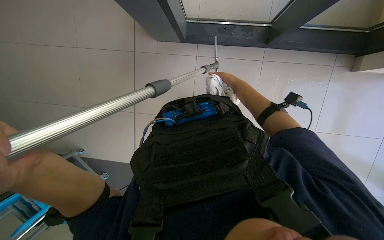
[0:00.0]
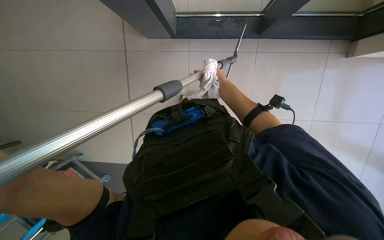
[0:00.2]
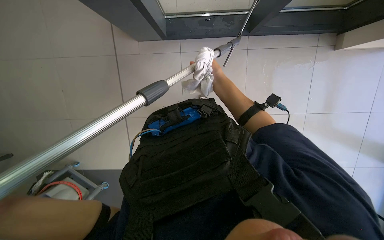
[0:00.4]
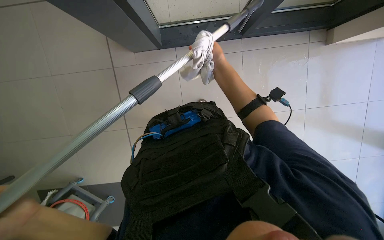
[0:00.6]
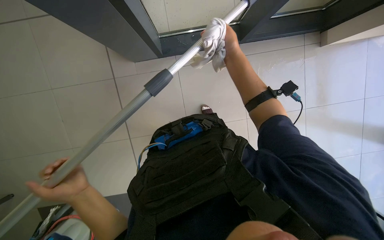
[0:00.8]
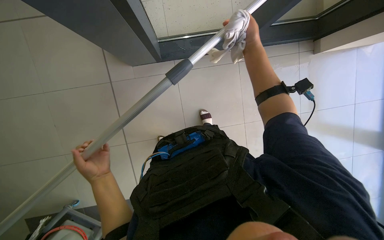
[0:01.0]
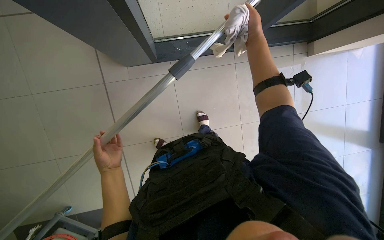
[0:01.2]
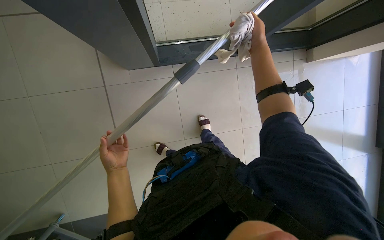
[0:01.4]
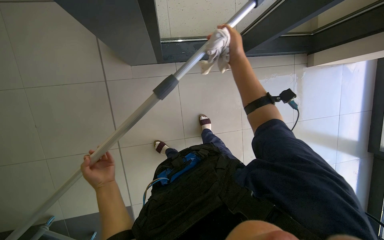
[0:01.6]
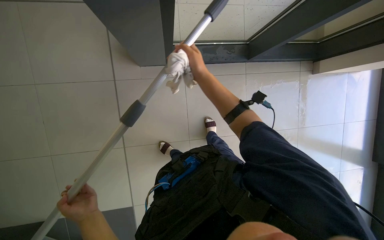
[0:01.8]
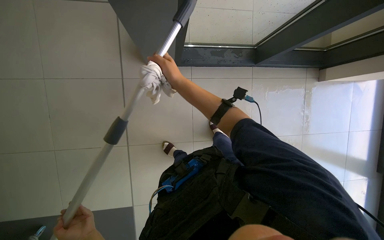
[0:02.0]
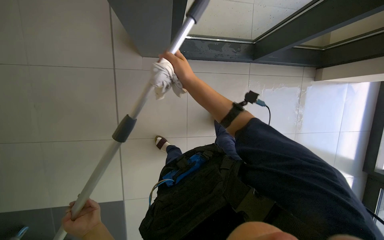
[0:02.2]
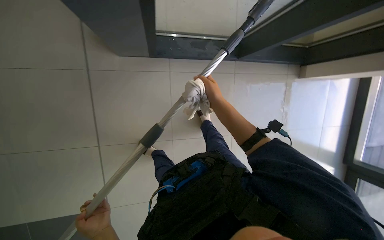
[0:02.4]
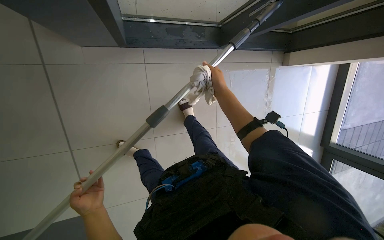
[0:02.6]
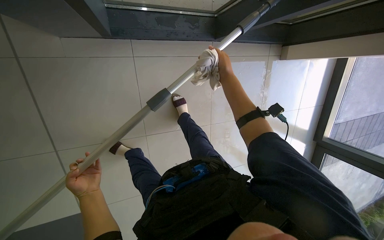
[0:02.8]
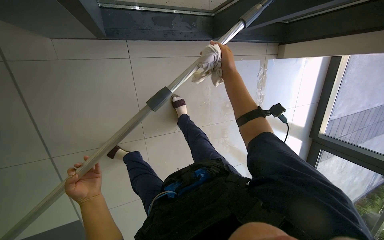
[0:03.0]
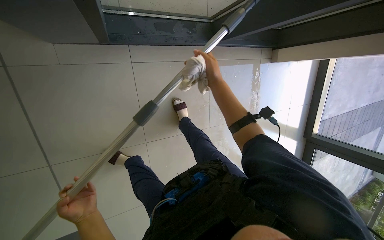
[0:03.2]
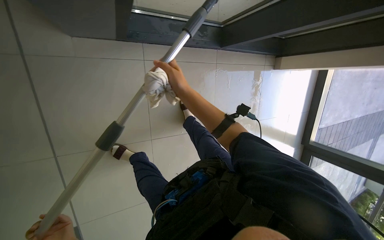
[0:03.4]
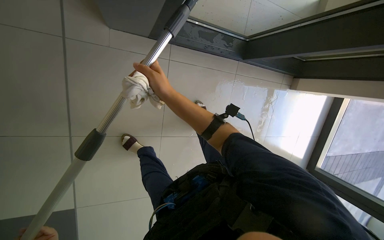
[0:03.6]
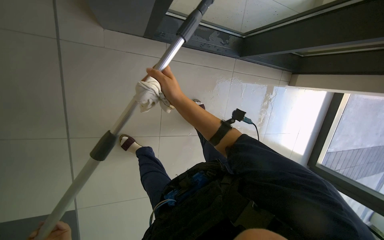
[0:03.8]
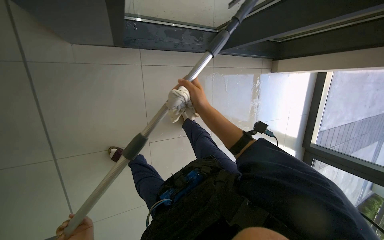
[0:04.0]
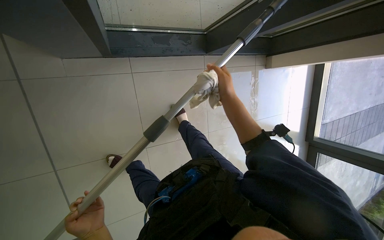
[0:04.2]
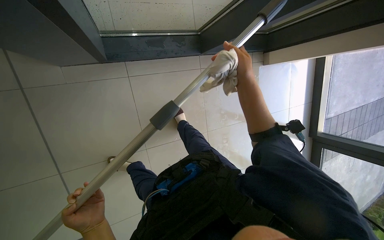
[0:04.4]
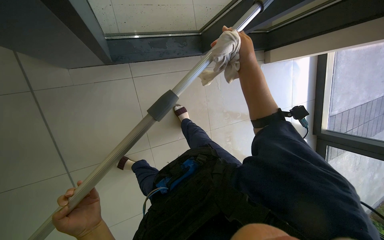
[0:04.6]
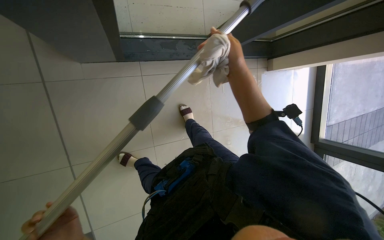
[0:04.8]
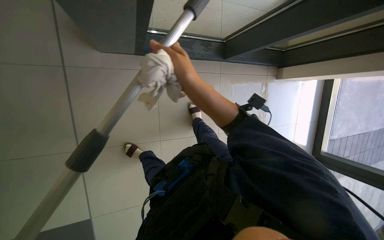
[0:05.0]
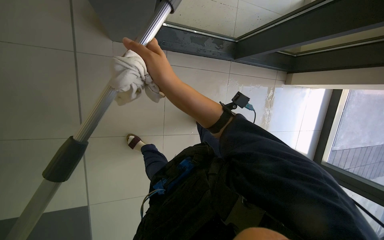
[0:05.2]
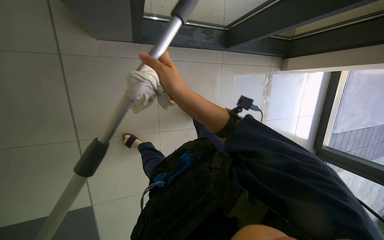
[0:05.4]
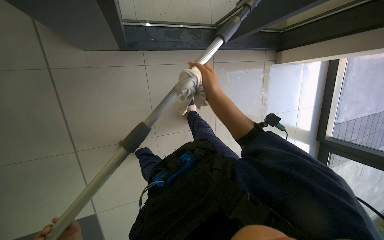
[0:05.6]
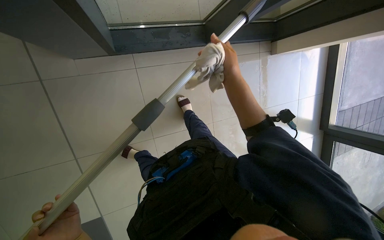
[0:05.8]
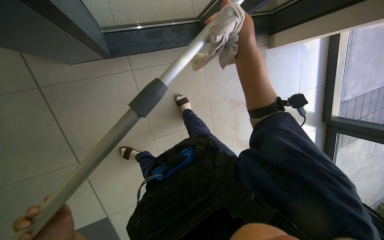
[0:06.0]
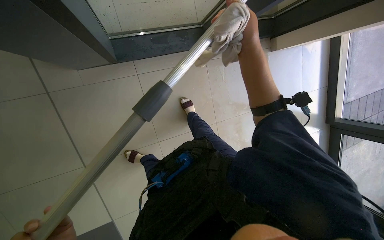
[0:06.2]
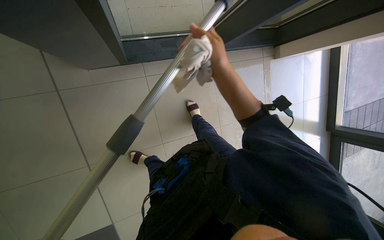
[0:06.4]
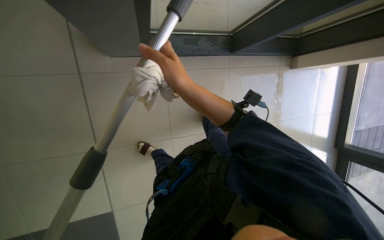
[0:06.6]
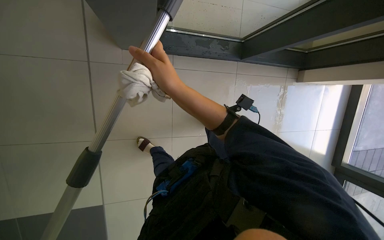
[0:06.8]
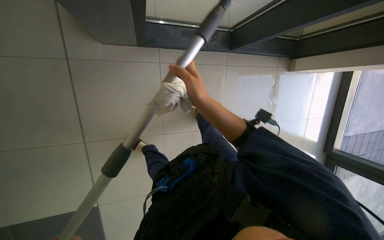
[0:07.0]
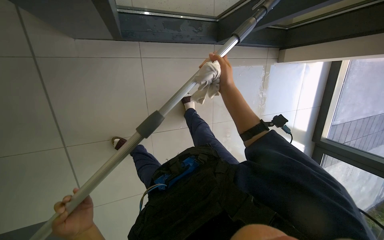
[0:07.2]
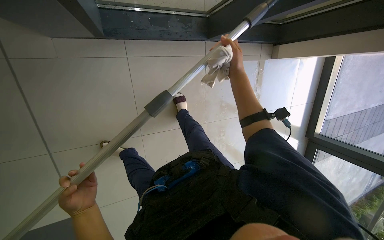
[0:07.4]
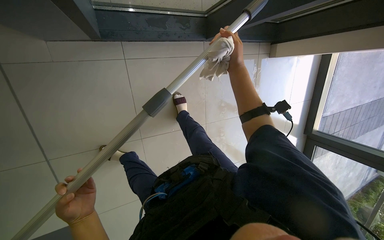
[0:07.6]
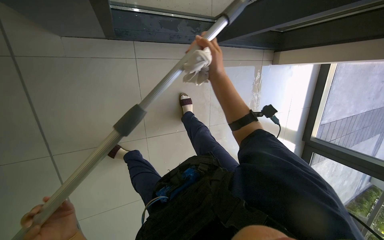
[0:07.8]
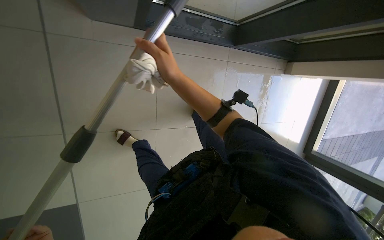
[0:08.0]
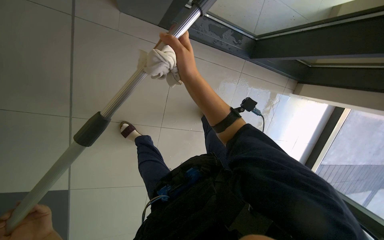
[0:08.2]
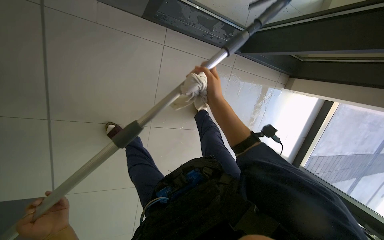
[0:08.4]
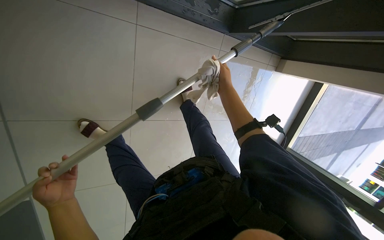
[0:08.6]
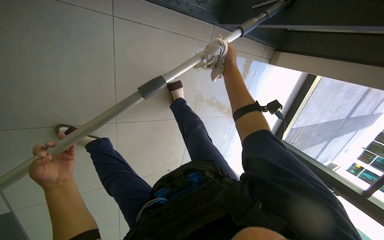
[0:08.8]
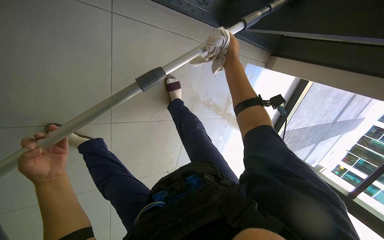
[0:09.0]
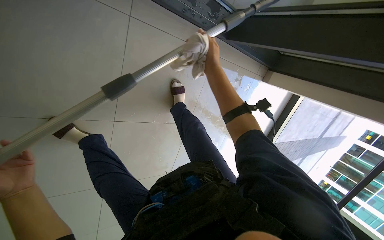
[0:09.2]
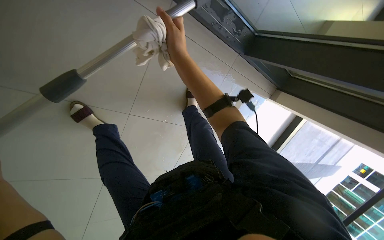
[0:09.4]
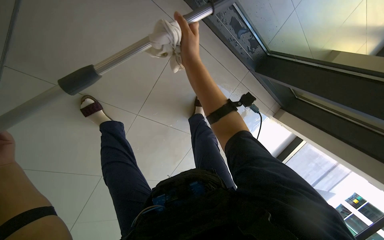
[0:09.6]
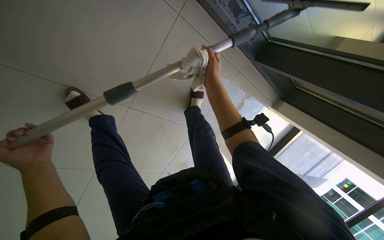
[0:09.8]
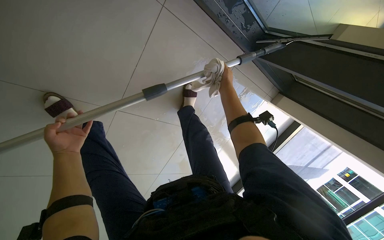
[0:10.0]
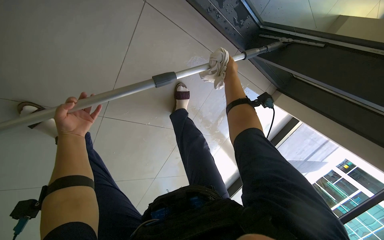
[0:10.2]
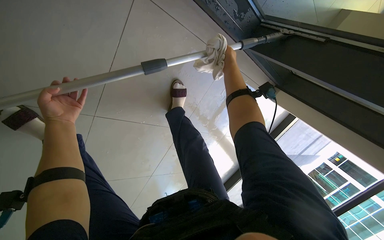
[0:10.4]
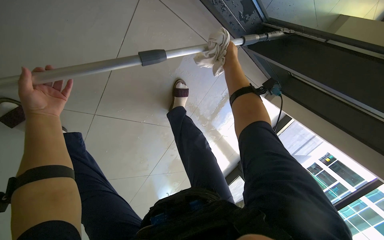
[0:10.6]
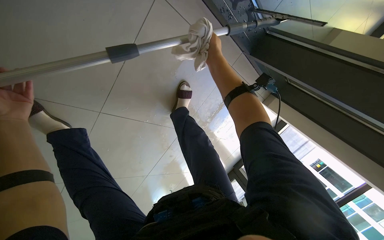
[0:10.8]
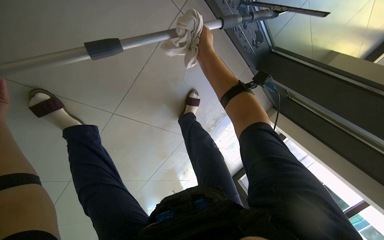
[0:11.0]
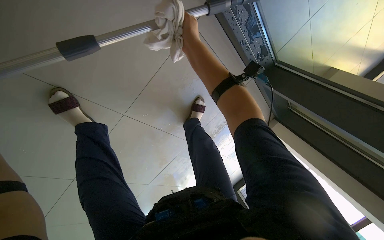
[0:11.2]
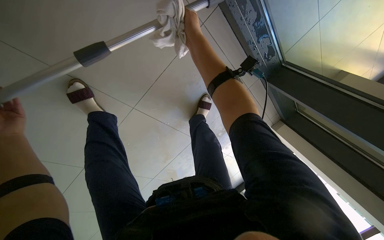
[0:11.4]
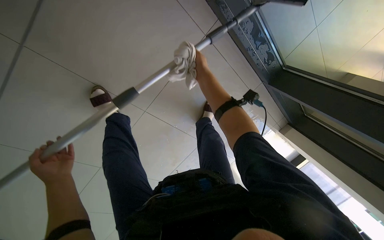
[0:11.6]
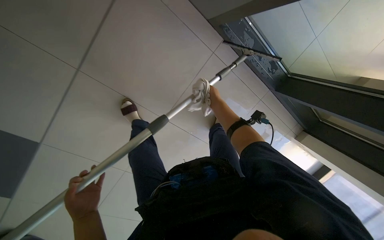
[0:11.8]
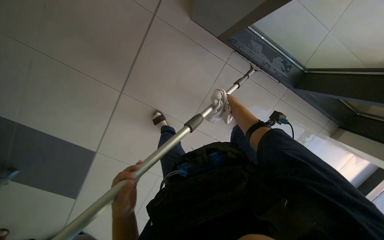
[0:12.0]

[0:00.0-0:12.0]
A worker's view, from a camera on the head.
Job: cleaning windows.
The whole recording: Cleaning glass panels. The worker cleans the glass panels with a long pole tool and then wipes them with a cloth.
0:01.6 to 0:03.0: The right hand travels to the left and back again, some 20 cm each way.
0:03.0 to 0:04.4: The right hand is displaced nearer to the camera and down the picture by roughly 20 cm, and reaches approximately 30 cm to the left, then returns.
0:04.4 to 0:06.0: The right hand goes to the left and returns, about 40 cm each way.
0:06.0 to 0:07.6: The right hand heads farther from the camera, covering some 20 cm, and moves some 40 cm to the left and comes back.
0:07.6 to 0:09.0: The right hand shifts about 20 cm farther from the camera, and reaches some 35 cm to the left, then returns.
0:09.0 to 0:10.4: The right hand travels to the left and back again, some 30 cm each way.

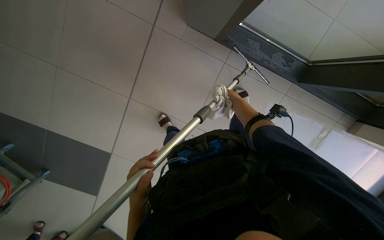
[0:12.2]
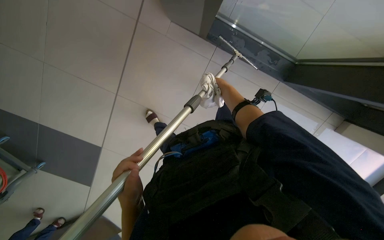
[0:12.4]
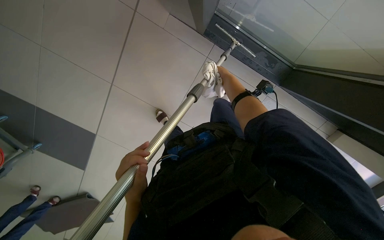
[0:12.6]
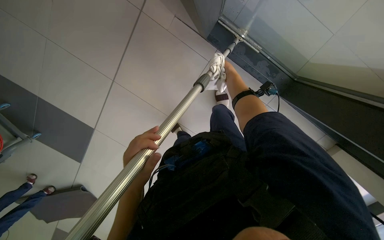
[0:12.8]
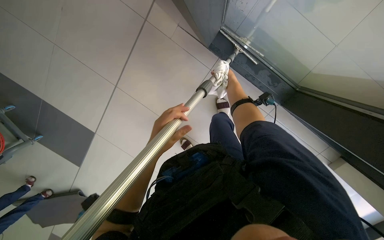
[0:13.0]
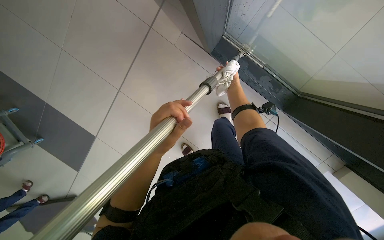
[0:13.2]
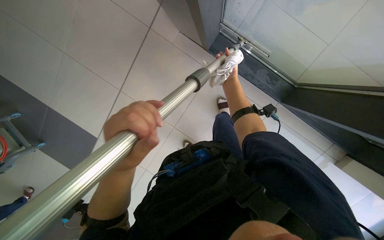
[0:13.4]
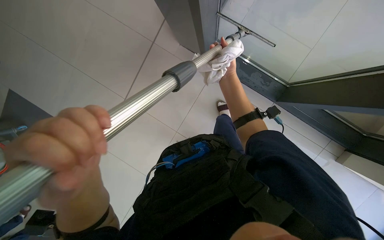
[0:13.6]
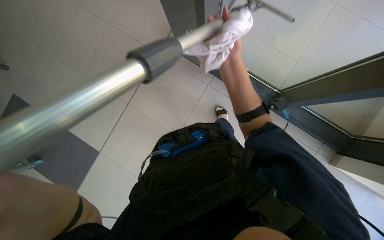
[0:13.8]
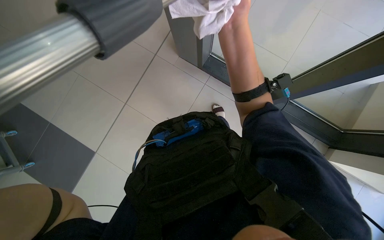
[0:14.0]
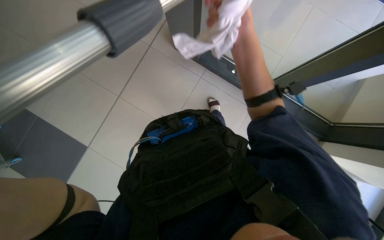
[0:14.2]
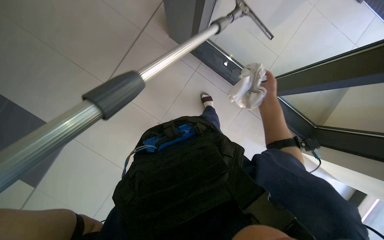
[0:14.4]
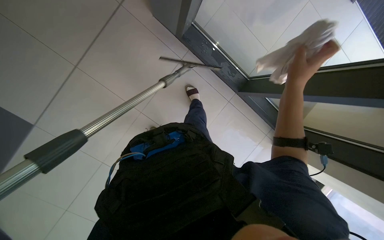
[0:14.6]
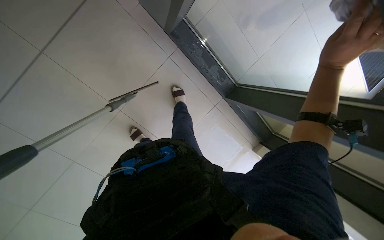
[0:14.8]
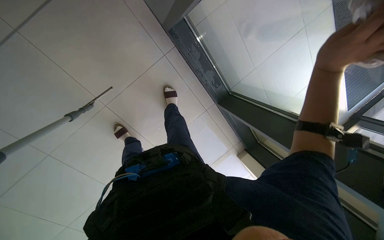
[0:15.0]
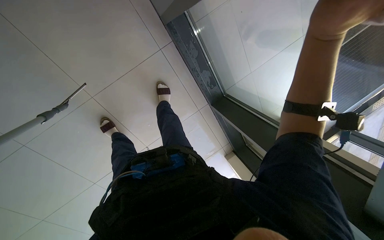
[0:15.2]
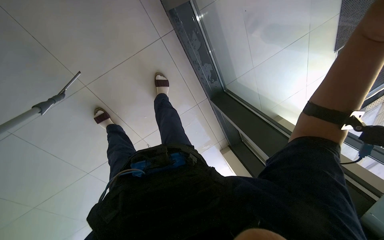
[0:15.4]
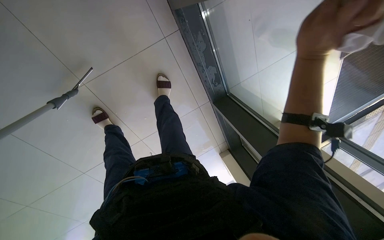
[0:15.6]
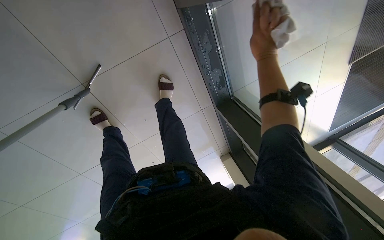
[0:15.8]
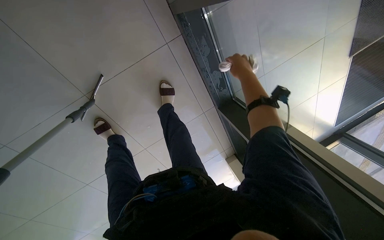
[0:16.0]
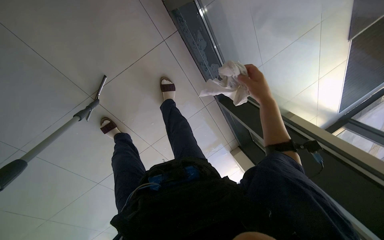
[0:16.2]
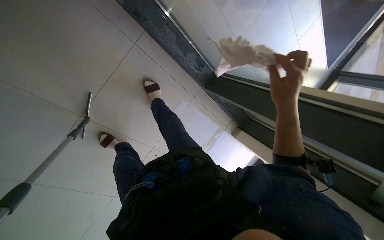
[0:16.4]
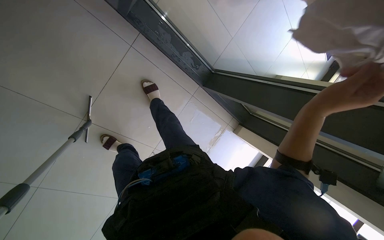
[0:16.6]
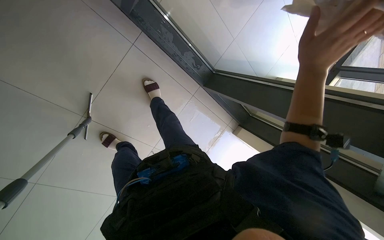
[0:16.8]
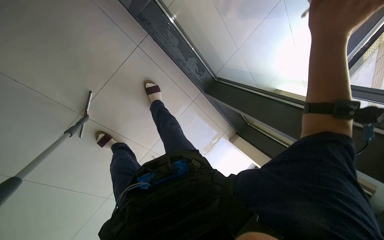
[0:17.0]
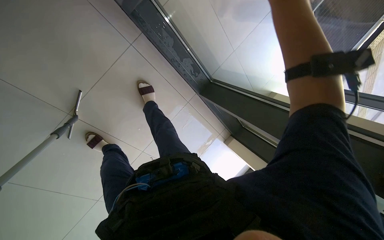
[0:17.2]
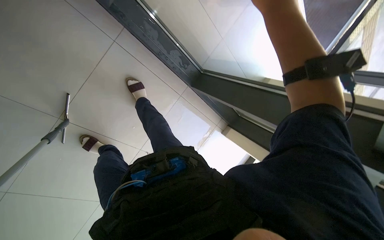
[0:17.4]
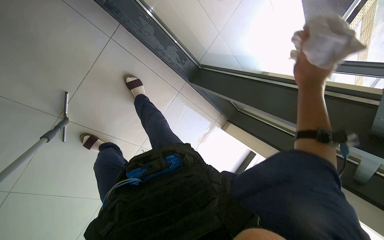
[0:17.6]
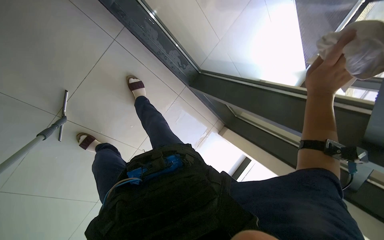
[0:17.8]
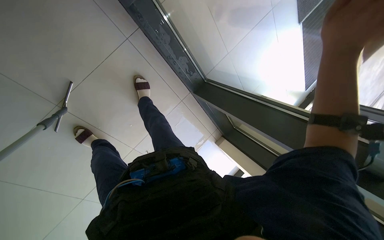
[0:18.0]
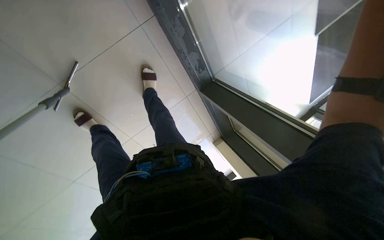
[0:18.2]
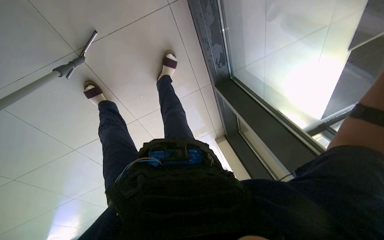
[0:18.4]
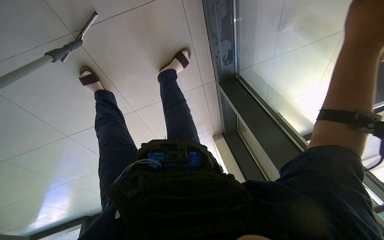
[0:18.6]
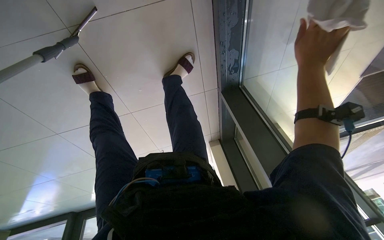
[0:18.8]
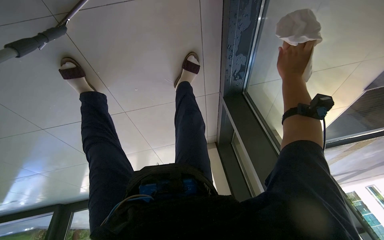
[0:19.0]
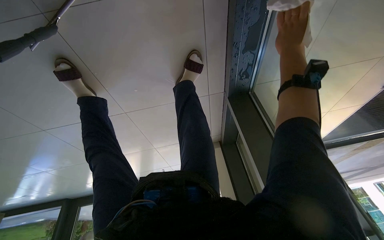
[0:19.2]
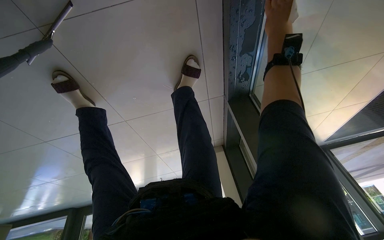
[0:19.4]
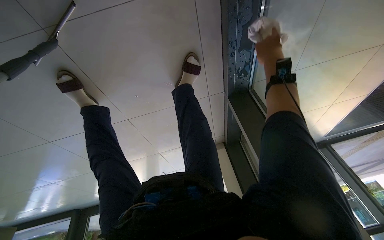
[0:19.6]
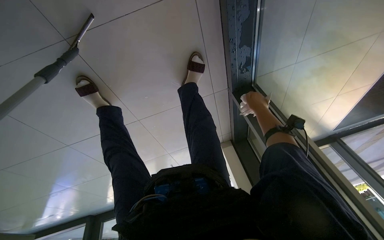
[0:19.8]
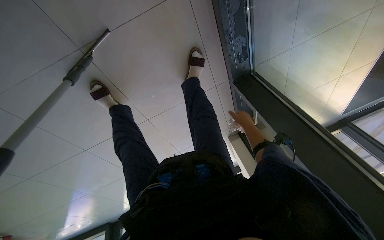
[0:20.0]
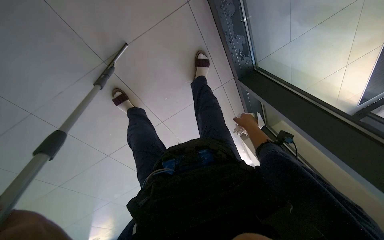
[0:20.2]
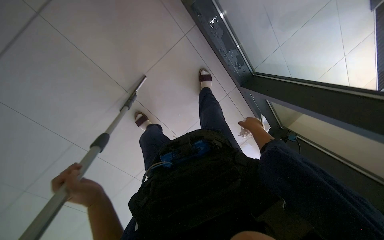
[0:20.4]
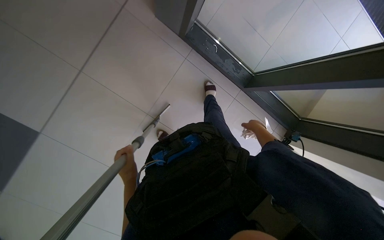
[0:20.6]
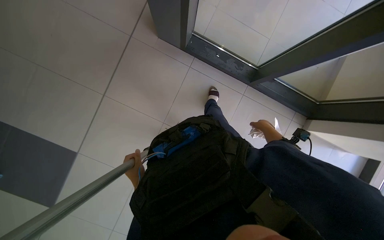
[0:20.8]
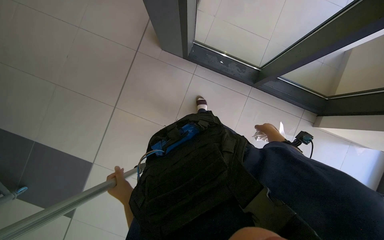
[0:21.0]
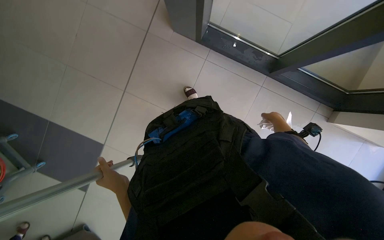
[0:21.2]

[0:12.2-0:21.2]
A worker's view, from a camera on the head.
Job: cleaning windows.
The whole recording: Cleaning glass panels. The worker cleans the glass panels with a long pole tool and then wipes them with a cloth.
0:12.2 to 0:13.8: The view tips upward by some 15 degrees.
0:13.8 to 0:15.2: The view swings about 30 degrees to the right.
0:19.8 to 0:21.2: The head travels roughly 70 cm. The camera sweeps to the left, by some 45 degrees. The wearer looks some 25 degrees further upward.
